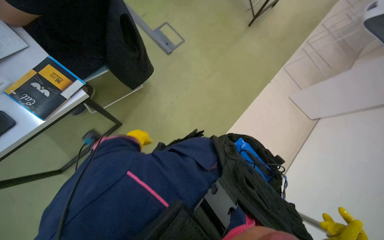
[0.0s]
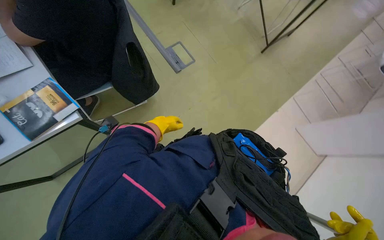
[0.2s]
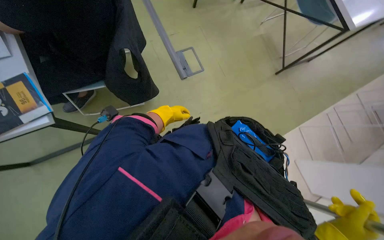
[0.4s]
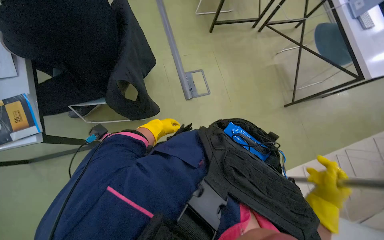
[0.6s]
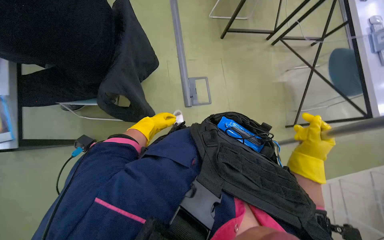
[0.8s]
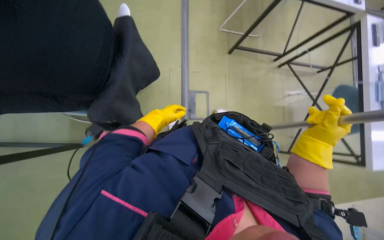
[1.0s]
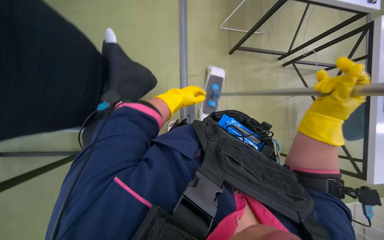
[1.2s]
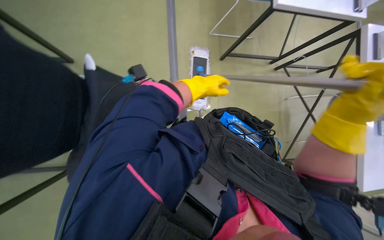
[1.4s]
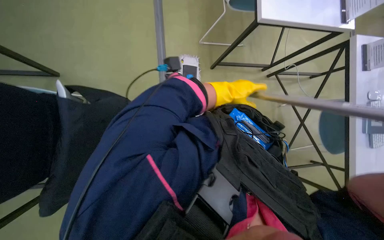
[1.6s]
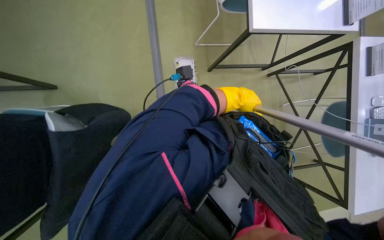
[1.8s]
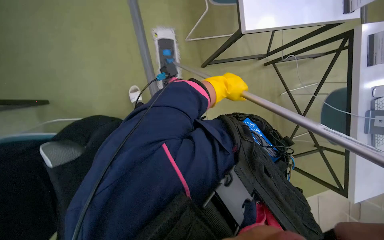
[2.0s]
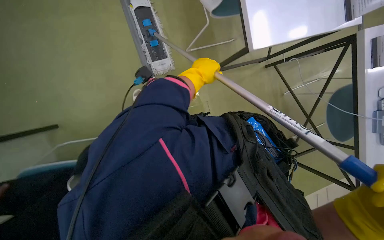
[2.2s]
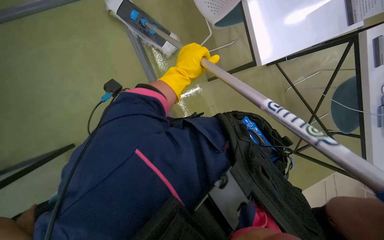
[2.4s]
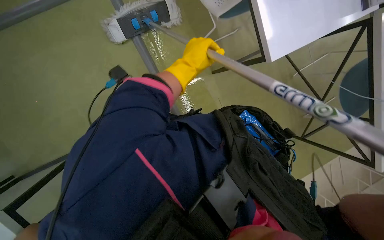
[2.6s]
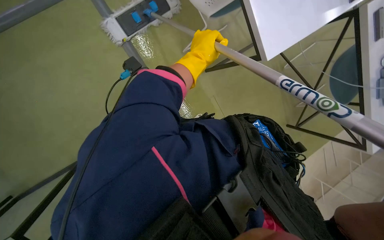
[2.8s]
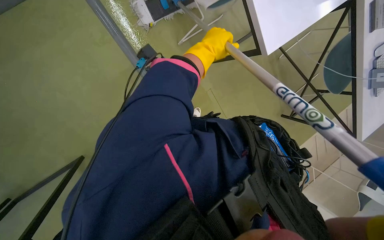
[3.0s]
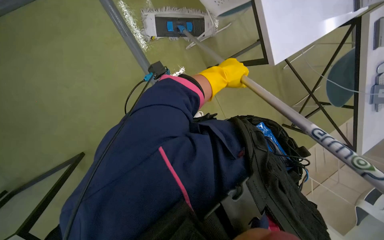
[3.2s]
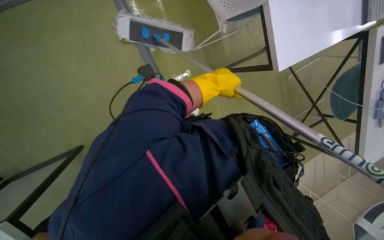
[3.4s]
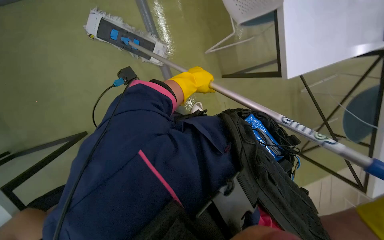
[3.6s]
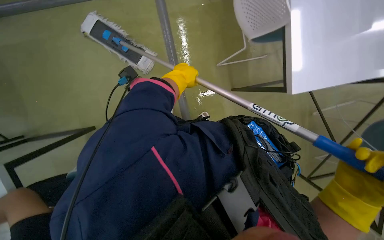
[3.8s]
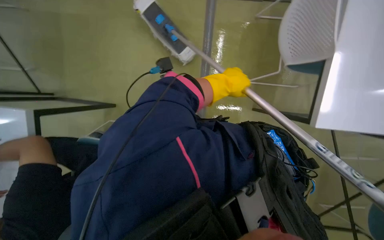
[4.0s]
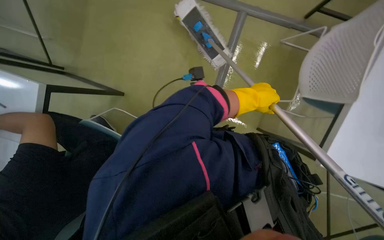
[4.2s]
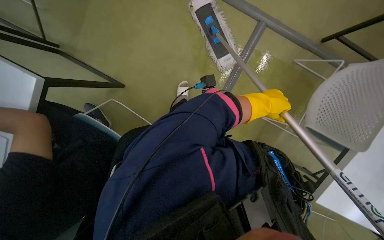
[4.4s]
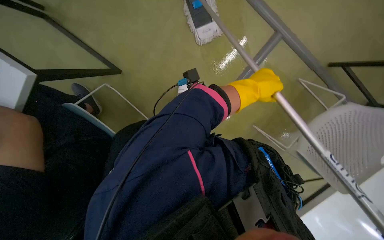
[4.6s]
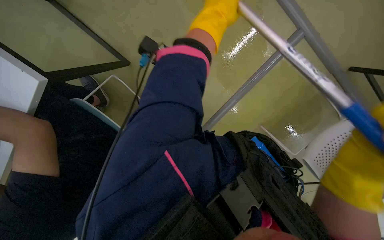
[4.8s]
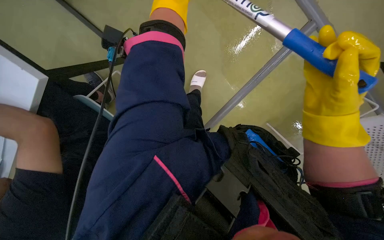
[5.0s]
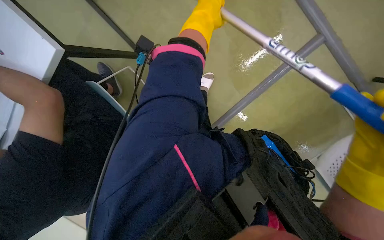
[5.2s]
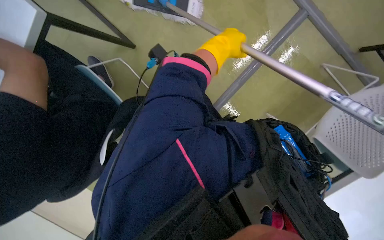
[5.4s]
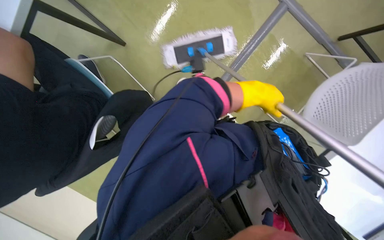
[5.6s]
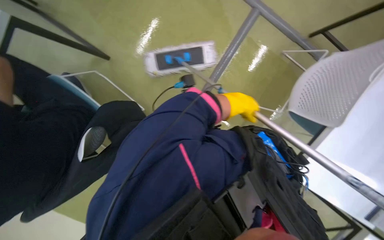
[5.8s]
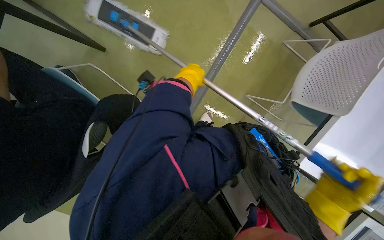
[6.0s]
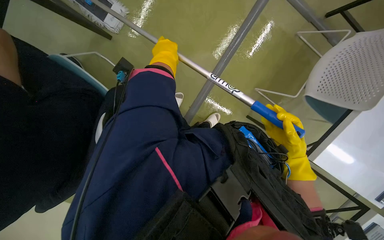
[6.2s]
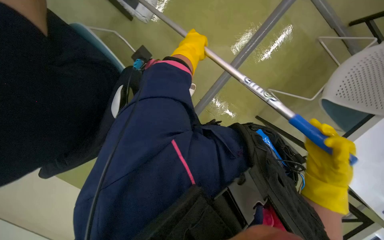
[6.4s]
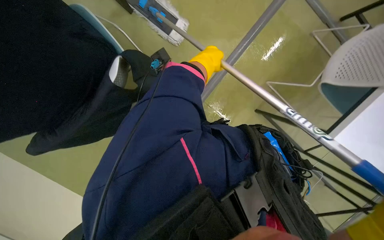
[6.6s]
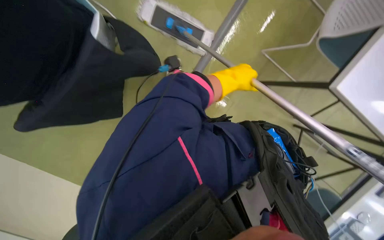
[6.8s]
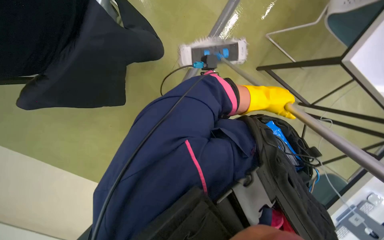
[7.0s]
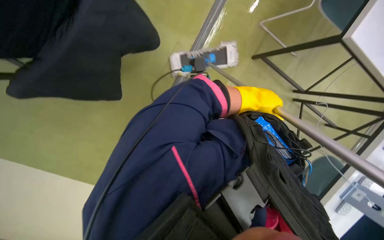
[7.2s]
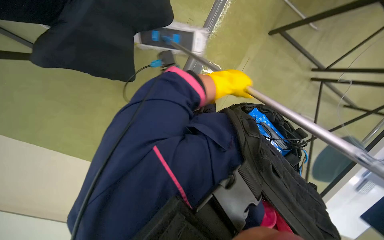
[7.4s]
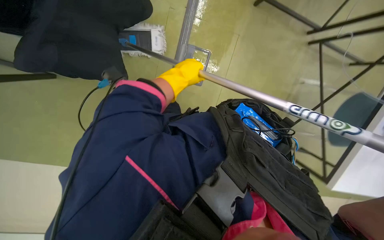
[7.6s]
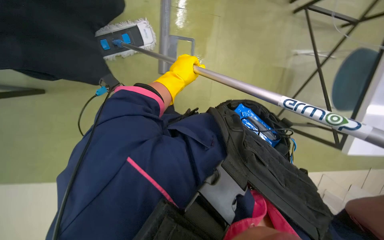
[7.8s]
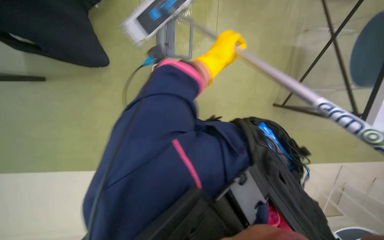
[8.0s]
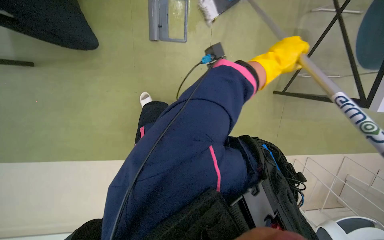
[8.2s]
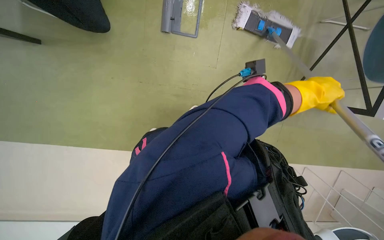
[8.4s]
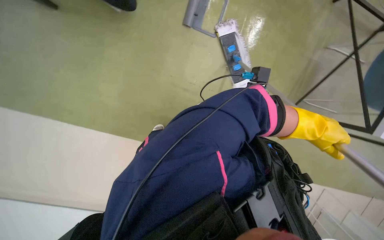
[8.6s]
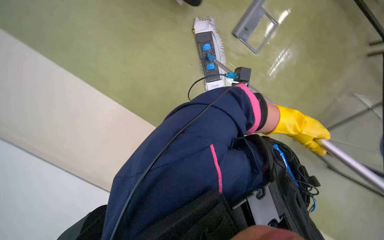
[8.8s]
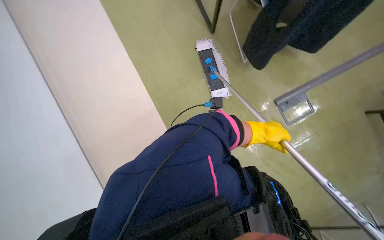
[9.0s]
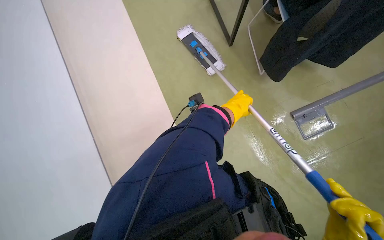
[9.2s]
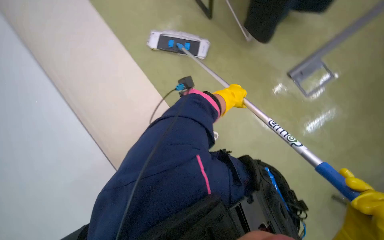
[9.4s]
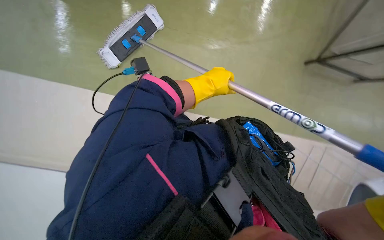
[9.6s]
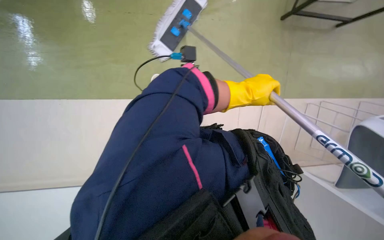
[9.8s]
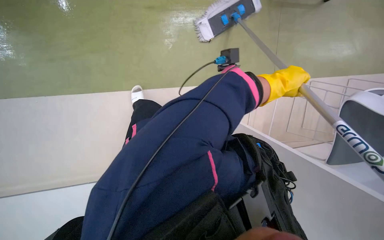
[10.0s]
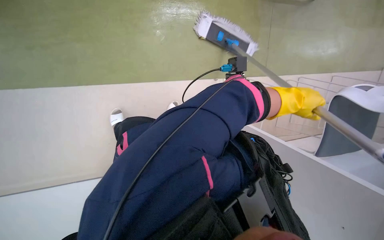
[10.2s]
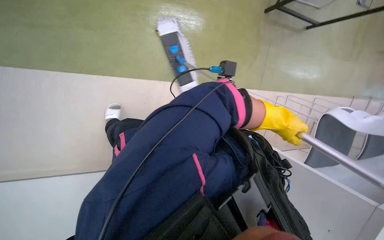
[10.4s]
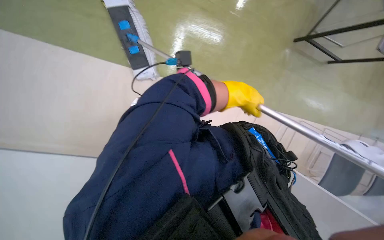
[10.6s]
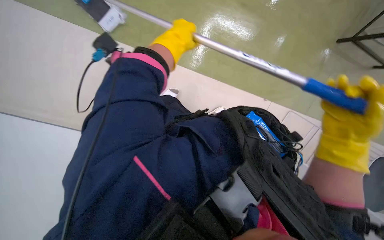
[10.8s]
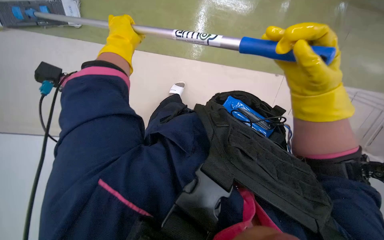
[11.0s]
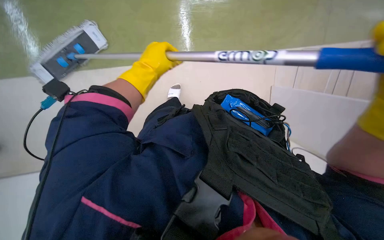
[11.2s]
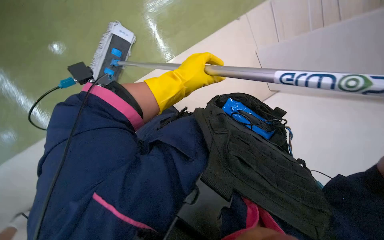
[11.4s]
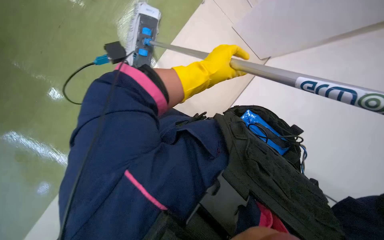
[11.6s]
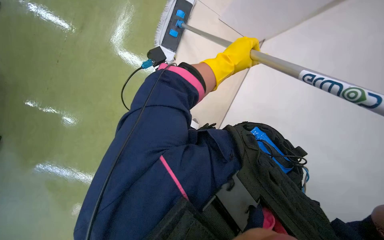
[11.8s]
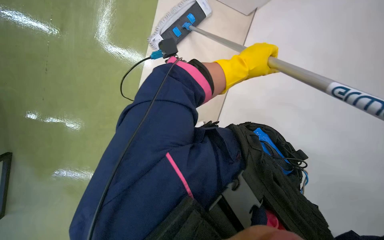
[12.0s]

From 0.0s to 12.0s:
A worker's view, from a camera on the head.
Job: mopping floor.
The whole recording: Mopping office floor. The worker mops the office floor with a flat mop, periodically wringing it in a bucket.
From 0.0s to 1.6s: The camera is carried roughly 90 cm. Everything in view rotates about 45 degrees clockwise.
From 1.6s to 3.0s: The left hand shifts about 20 cm up the picture and to the left.
From 3.0s to 4.4s: The scene rotates clockwise by approximately 30 degrees. The left hand goes approximately 15 cm to the right and down the picture.
From 4.4s to 6.0s: The camera travels approximately 60 cm. The head turns to the right by about 20 degrees. The view tips downward by roughly 15 degrees.
From 6.0s to 7.6s: The camera pitches downward, by approximately 15 degrees. The left hand swings left and right, some 30 cm each way, with 2 reversals.
From 9.0s to 10.4s: The left hand swings left and right, about 30 cm each way, with 2 reversals.
From 10.4s to 12.0s: The left hand is displaced up the picture by about 10 cm, and goes to the left and returns, approximately 40 cm each way.

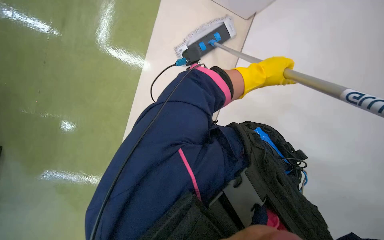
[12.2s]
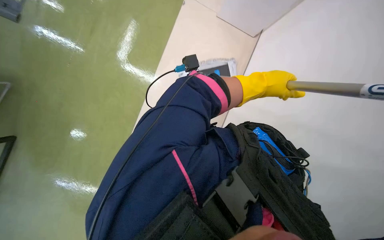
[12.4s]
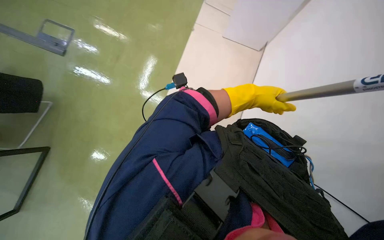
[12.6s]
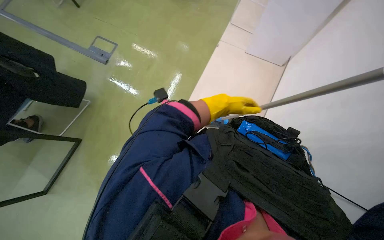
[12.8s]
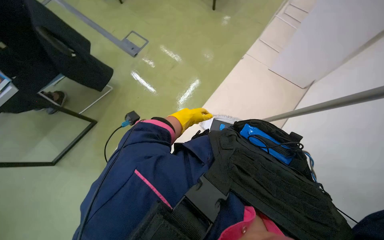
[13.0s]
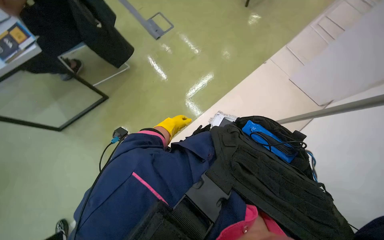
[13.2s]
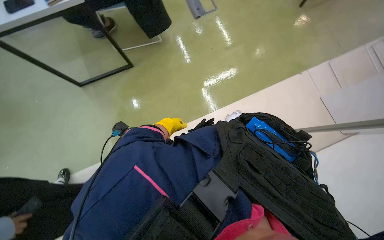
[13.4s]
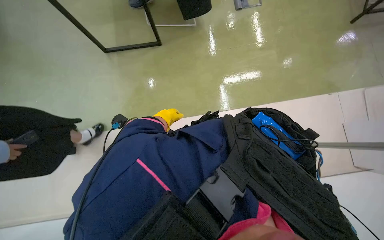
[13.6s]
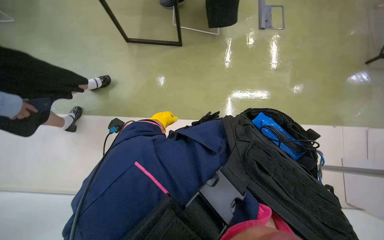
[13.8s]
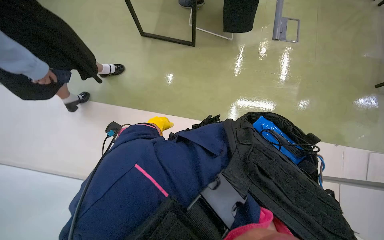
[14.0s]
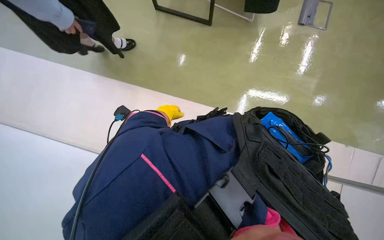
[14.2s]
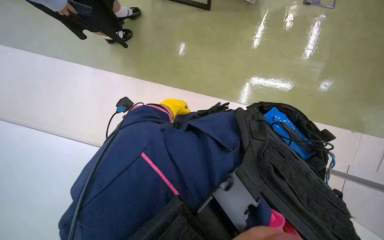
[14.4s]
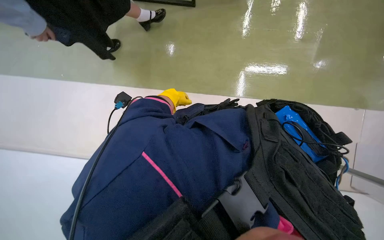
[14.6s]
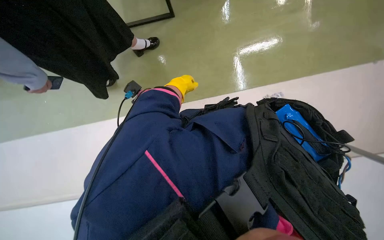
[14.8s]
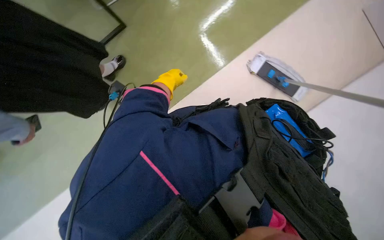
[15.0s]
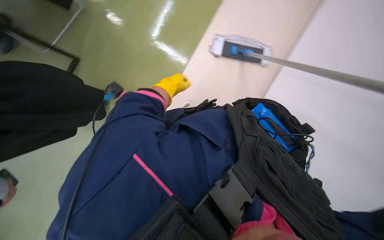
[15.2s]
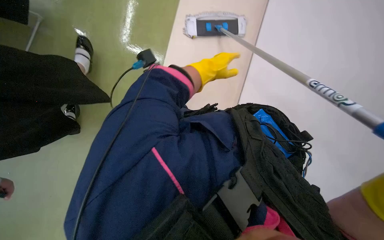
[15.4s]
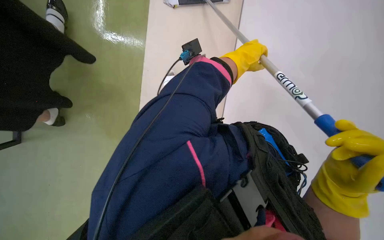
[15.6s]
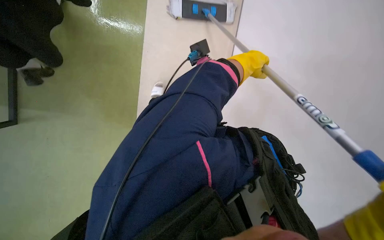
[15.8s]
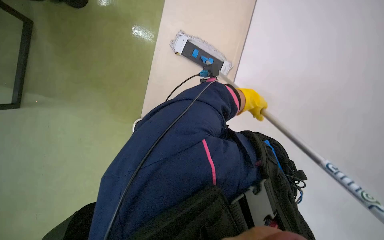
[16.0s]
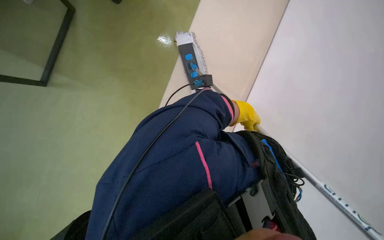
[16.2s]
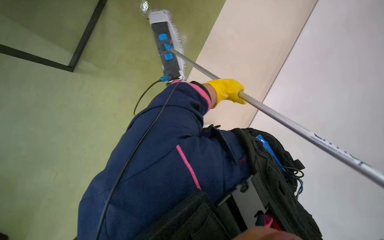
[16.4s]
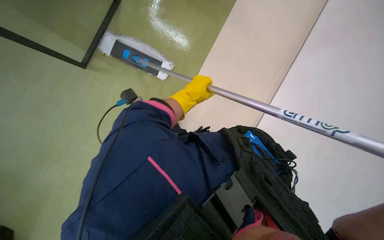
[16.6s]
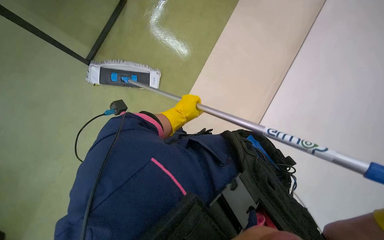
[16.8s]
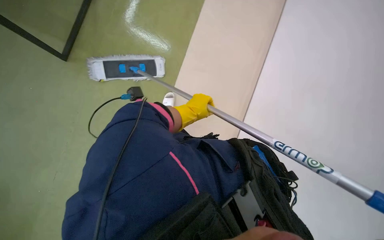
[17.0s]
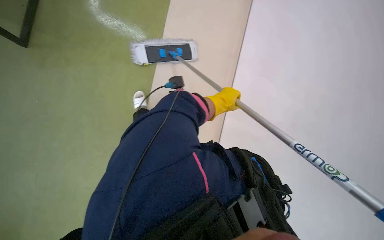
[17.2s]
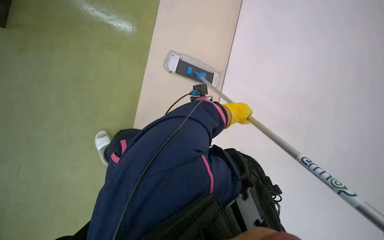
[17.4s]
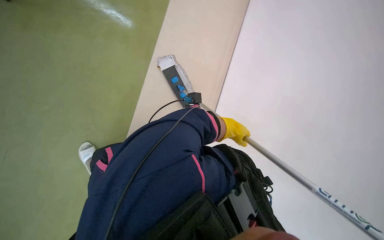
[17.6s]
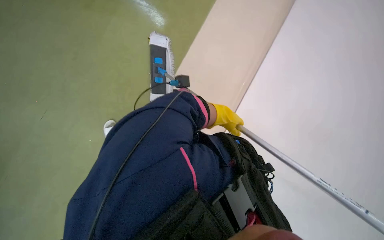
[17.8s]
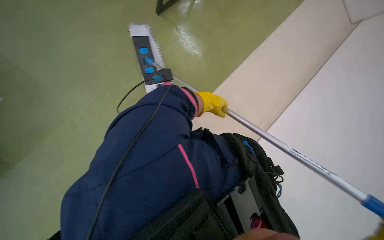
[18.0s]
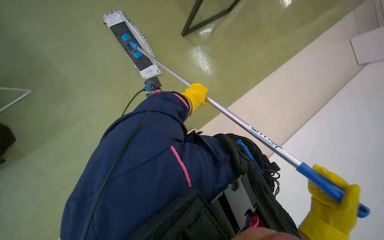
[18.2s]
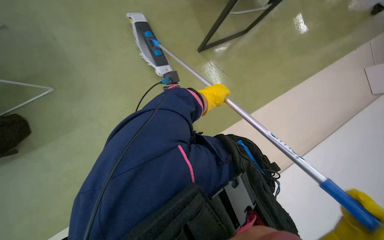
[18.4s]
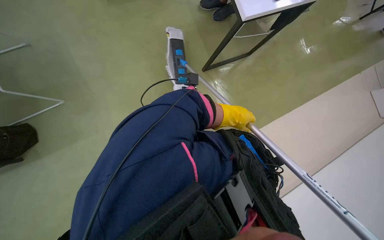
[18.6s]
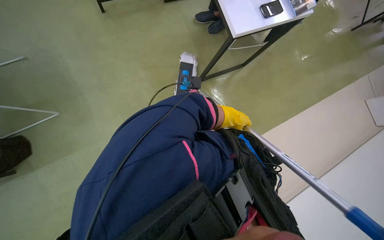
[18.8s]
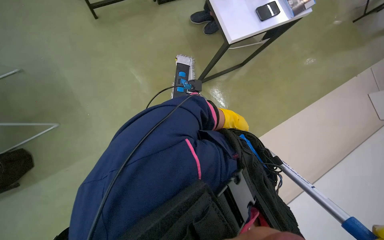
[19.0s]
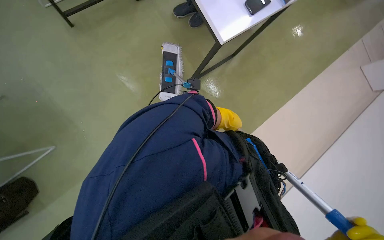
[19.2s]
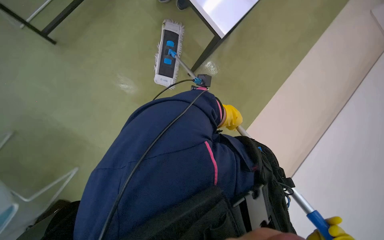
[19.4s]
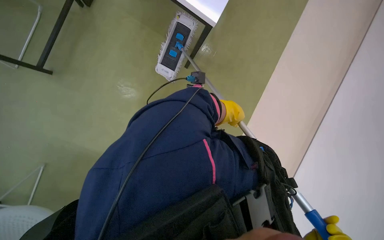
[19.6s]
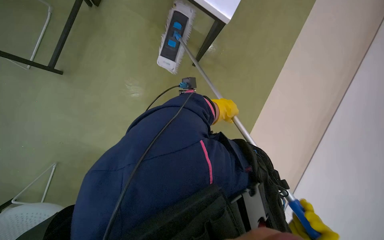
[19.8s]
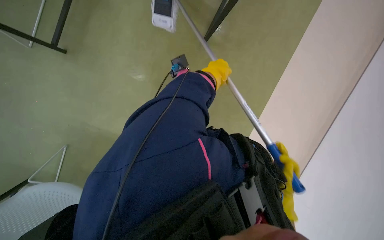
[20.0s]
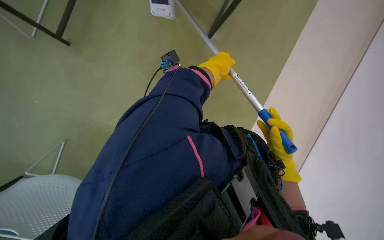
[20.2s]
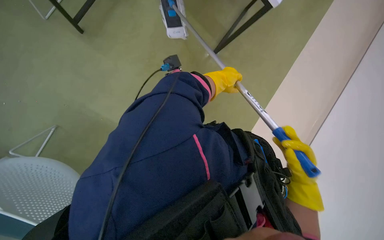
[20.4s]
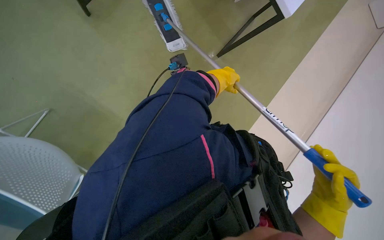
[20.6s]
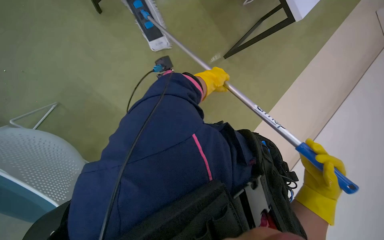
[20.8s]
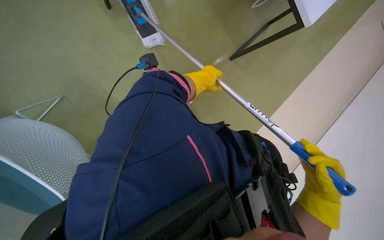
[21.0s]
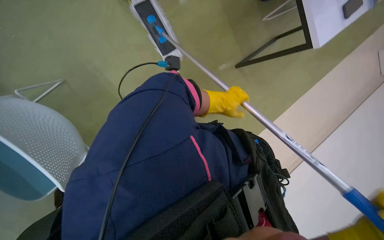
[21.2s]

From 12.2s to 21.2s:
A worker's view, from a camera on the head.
Job: mopping floor.
The whole recording: Mopping office floor. The worker mops the office floor with a flat mop, periodically wringing it in a bucket.
From 13.8s to 15.2s: The wearer looks some 10 degrees further downward. The left hand goes approximately 10 cm to the right and up the picture.
From 15.2s to 16.6s: The left hand moves down the picture, about 10 cm, and reaches roughly 10 cm to the right, then returns.
From 16.6s to 18.2s: The left hand travels to the right and back again, about 10 cm each way.
From 18.2s to 19.8s: The left hand shifts about 10 cm to the right.
